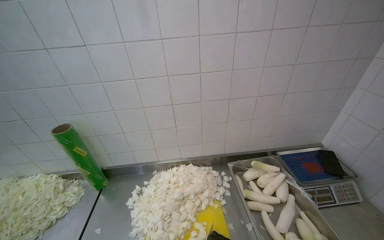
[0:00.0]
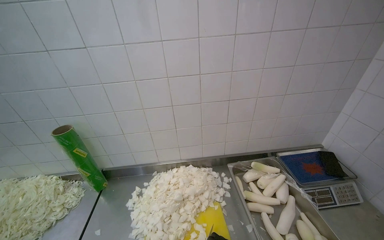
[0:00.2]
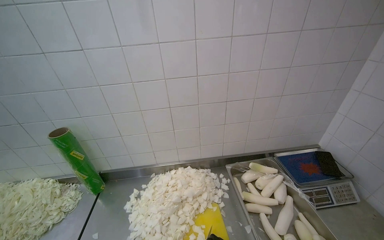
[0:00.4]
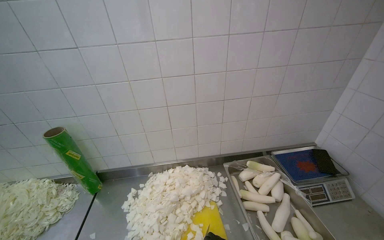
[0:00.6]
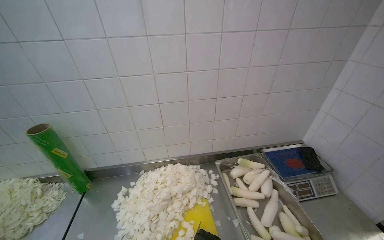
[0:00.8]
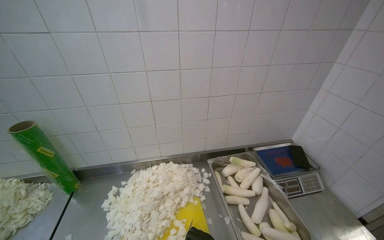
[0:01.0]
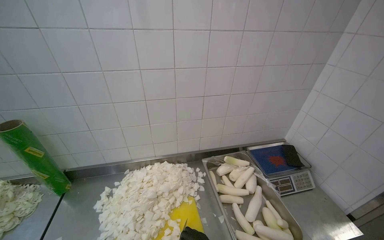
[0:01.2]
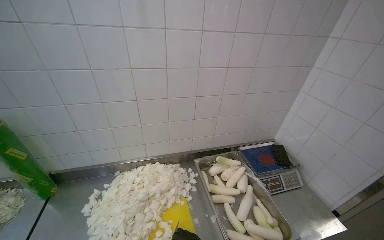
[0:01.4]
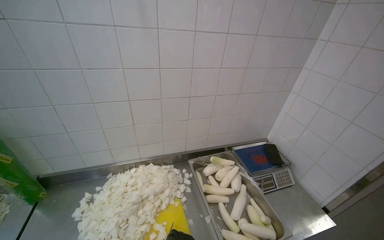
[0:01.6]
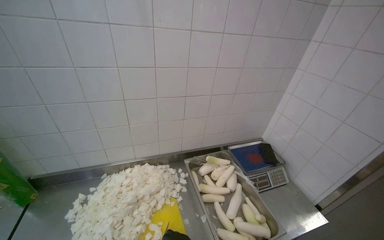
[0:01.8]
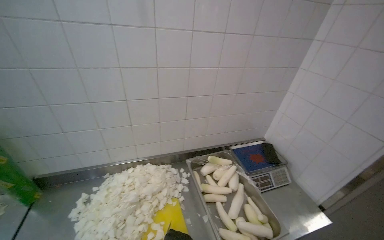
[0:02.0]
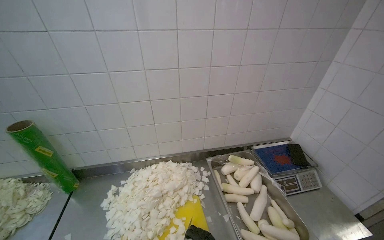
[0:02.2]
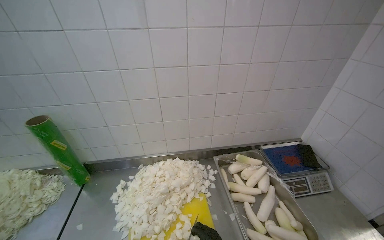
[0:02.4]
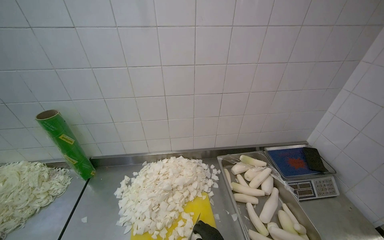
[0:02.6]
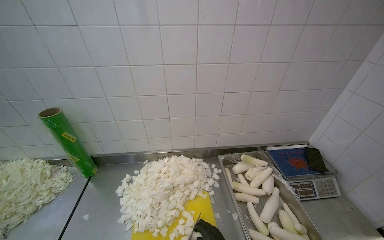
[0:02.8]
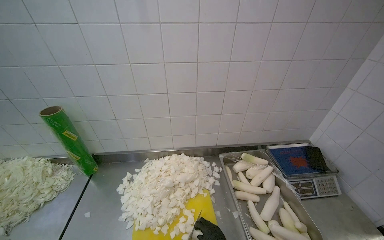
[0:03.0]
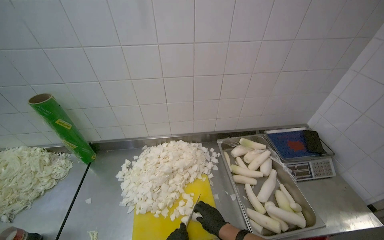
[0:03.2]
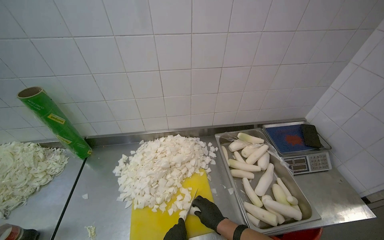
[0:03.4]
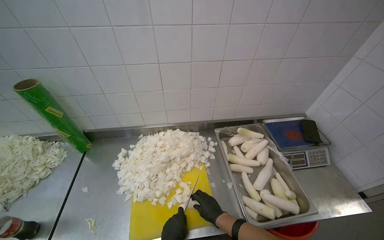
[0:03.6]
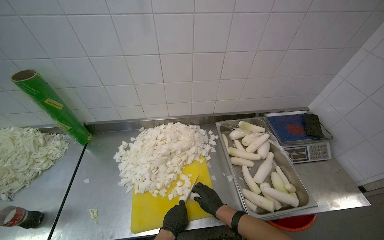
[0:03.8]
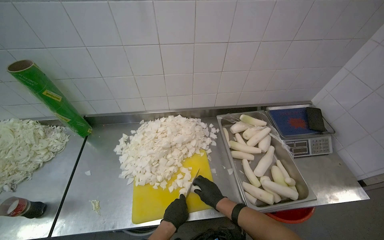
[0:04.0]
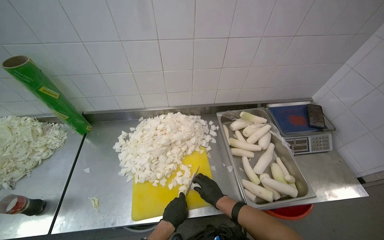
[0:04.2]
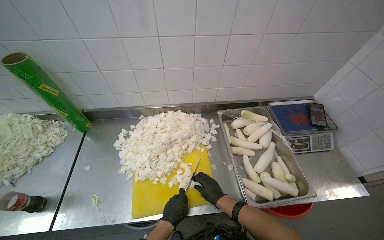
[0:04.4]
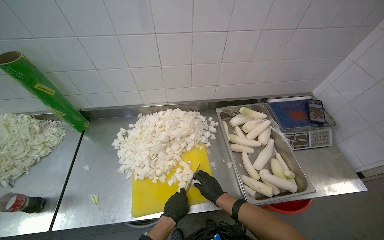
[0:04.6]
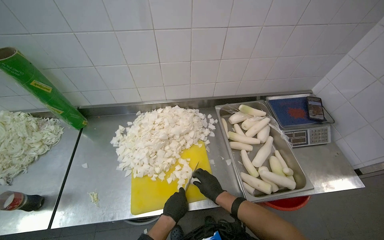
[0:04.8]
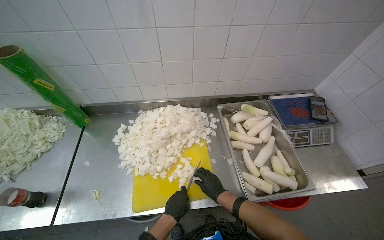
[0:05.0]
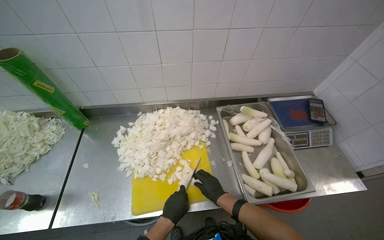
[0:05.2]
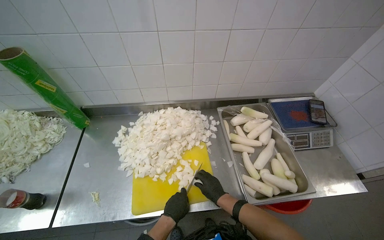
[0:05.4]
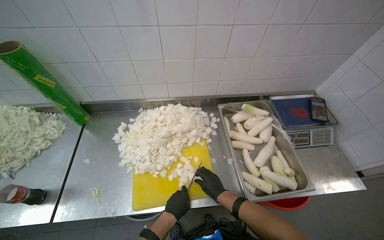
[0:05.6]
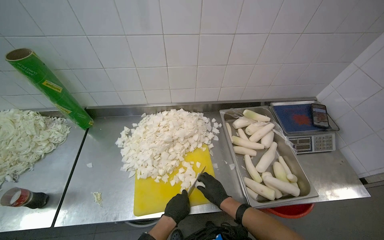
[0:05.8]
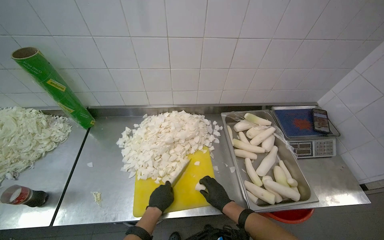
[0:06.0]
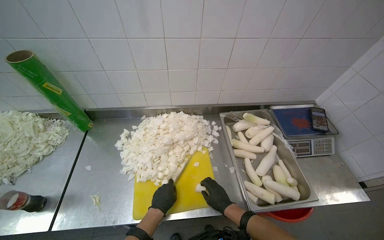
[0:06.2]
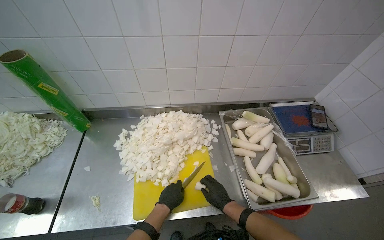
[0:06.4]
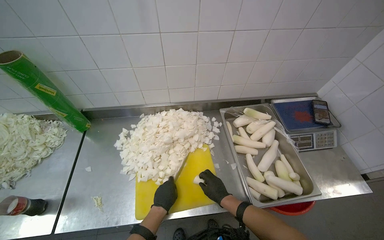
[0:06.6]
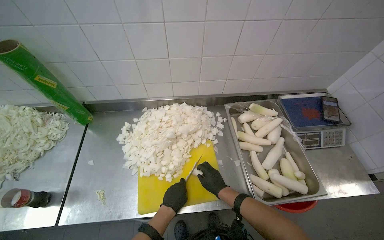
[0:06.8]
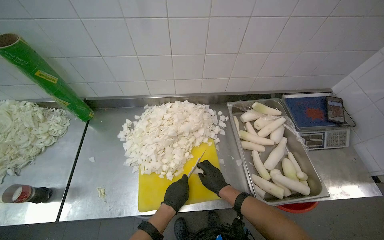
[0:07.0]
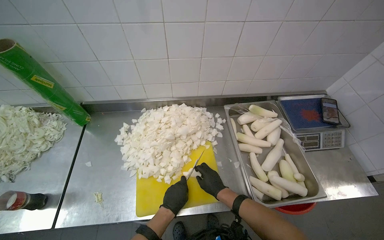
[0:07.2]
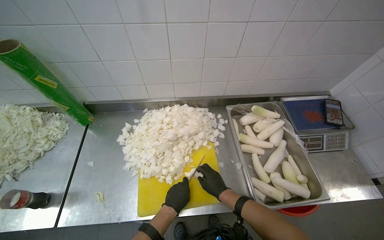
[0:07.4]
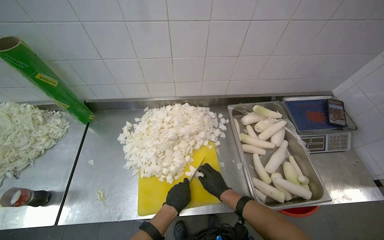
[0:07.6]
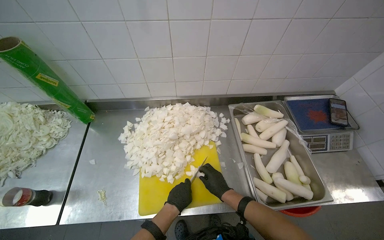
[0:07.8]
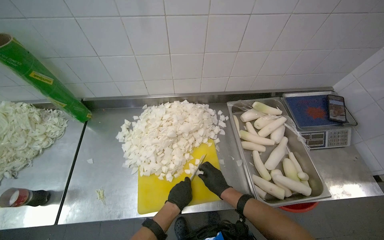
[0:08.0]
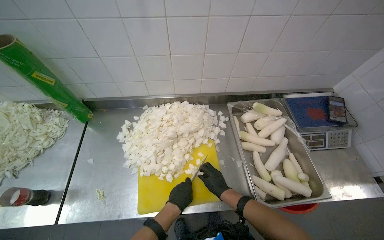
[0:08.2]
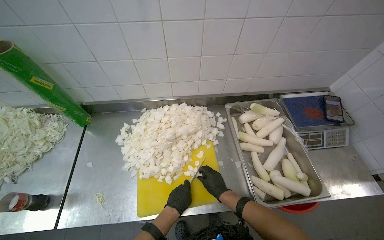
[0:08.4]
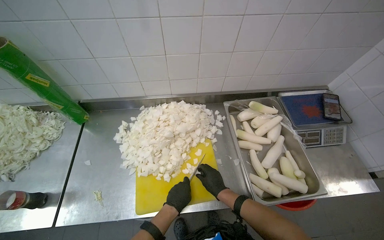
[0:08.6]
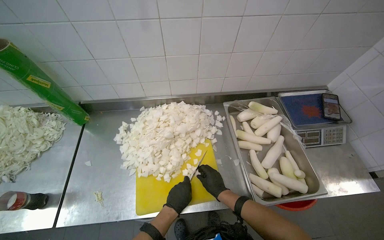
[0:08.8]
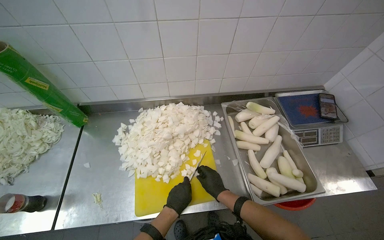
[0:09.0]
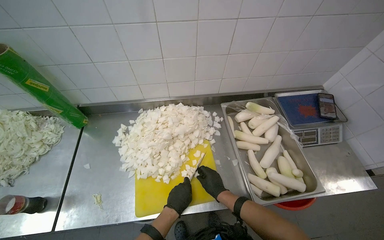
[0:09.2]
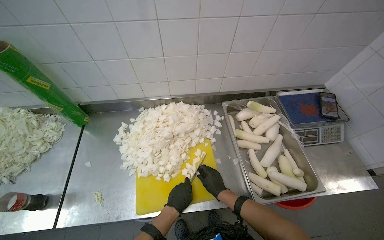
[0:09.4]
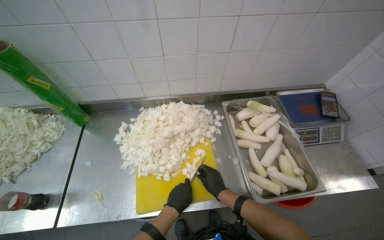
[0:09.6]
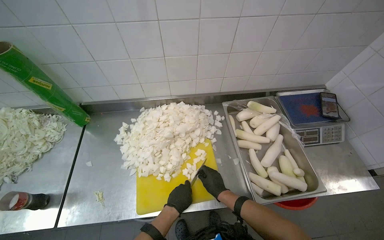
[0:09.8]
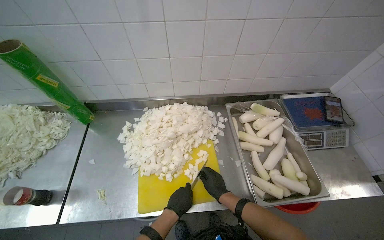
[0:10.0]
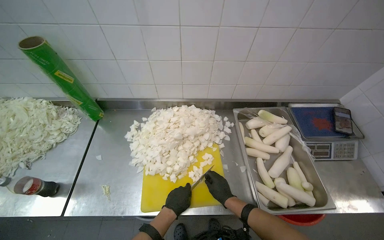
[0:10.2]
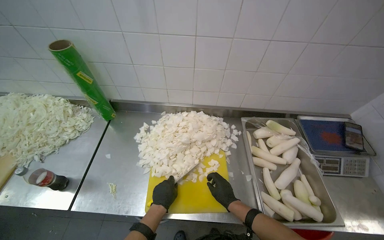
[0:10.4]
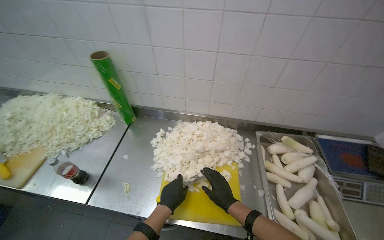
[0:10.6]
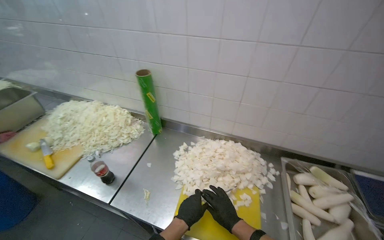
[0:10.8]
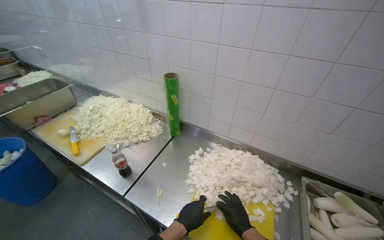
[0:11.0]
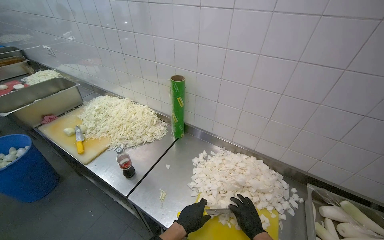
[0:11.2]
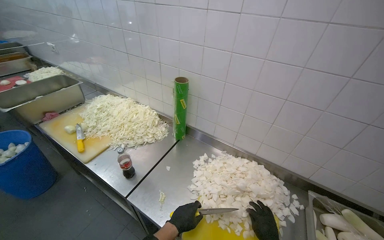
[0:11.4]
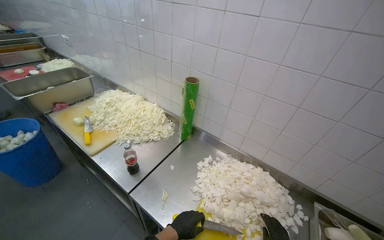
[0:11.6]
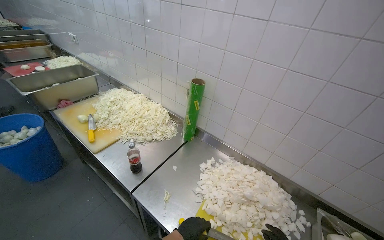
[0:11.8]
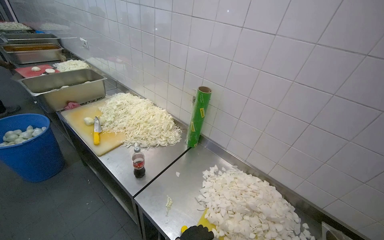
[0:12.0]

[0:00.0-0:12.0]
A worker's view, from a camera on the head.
Job: preparing food.
The whole recording: Chopping white radishes. The worker chops white radishes into small pieces on a yellow cutting board.
0:03.0 to 0:04.4: The view tilts roughly 15 degrees downward.
0:04.4 to 0:09.0: The hands make small movements and keep their place.
0:09.0 to 0:10.4: The left hand shifts approximately 10 cm to the left.
0:10.4 to 0:12.0: The head rotates about 35 degrees to the left. The view tilts about 20 degrees upward.

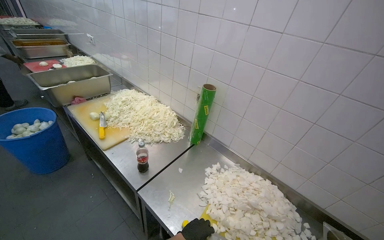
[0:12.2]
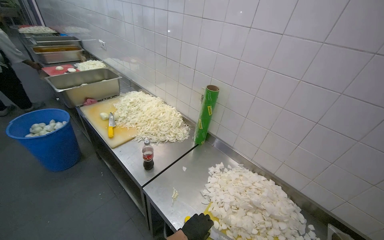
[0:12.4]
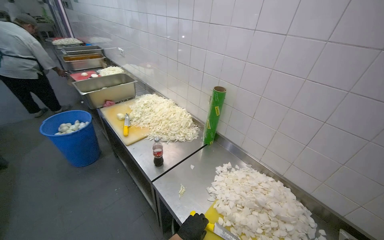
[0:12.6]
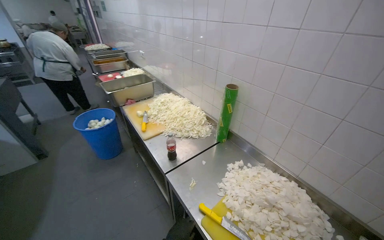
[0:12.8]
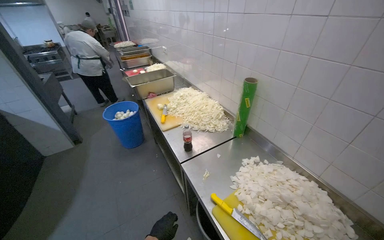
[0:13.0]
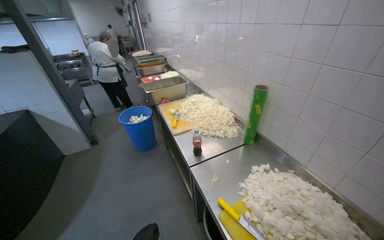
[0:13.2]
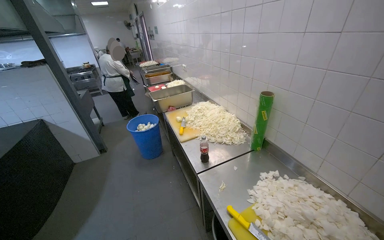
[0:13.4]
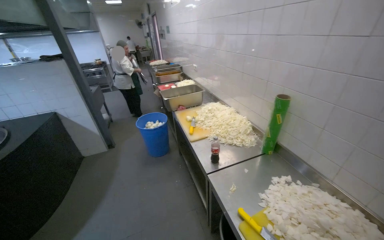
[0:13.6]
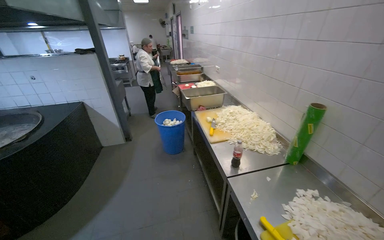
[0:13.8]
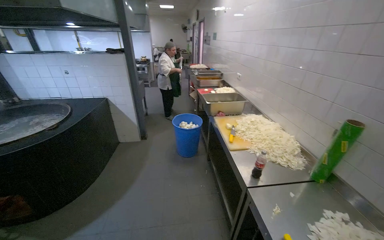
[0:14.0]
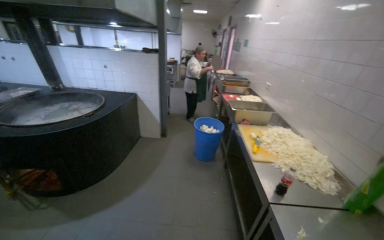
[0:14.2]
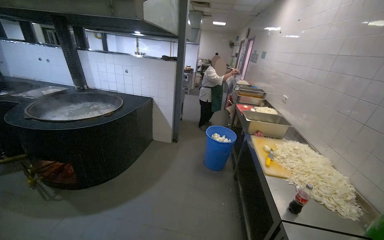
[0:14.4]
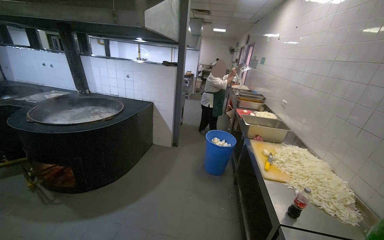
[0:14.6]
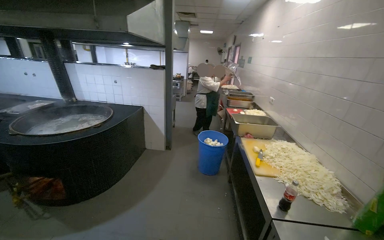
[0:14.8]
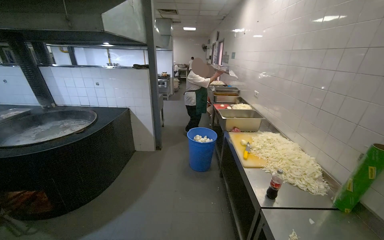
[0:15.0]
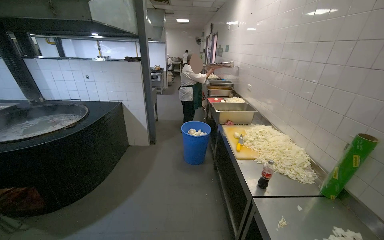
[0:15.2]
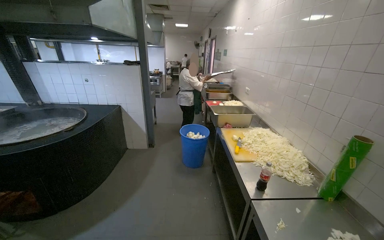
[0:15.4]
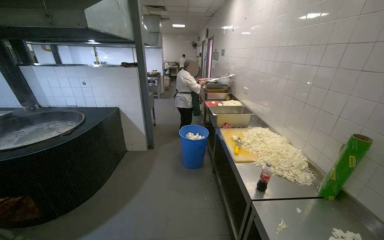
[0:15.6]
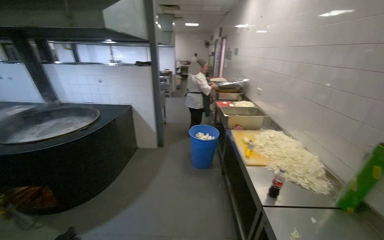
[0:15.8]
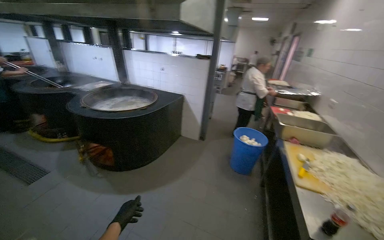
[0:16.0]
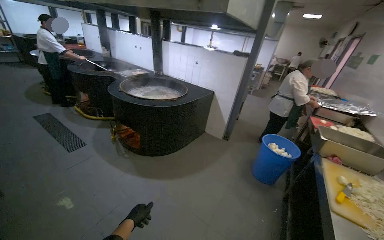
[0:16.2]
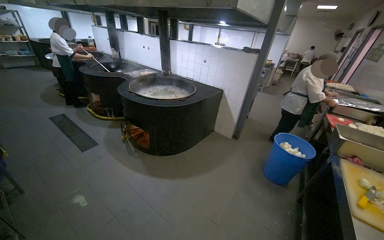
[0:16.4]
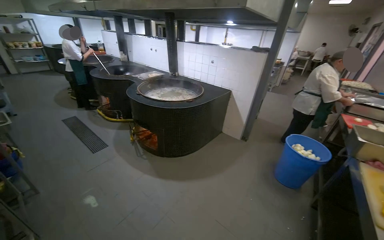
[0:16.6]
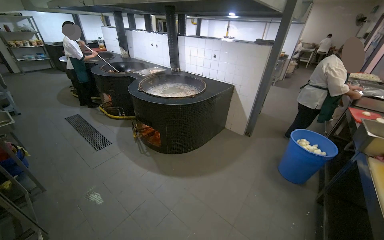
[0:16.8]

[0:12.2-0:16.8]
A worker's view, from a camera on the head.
Job: preparing food.
The whole recording: Chopping white radishes. The worker chops white radishes into small pieces on a yellow cutting board.
0:12.2 to 0:13.8: The wearer looks roughly 40 degrees further to the left.
0:15.2 to 0:16.8: The wearer's head swings about 40 degrees to the left.

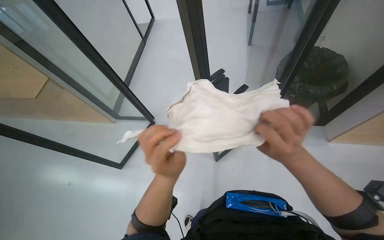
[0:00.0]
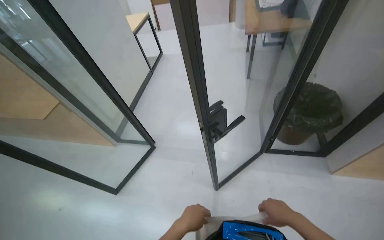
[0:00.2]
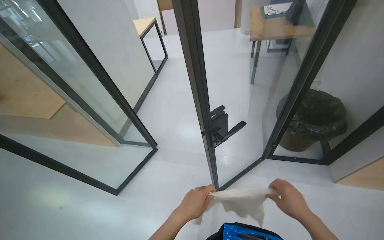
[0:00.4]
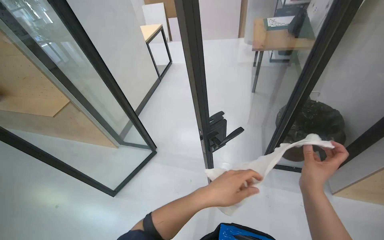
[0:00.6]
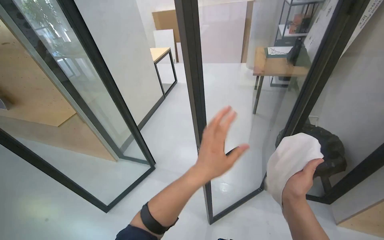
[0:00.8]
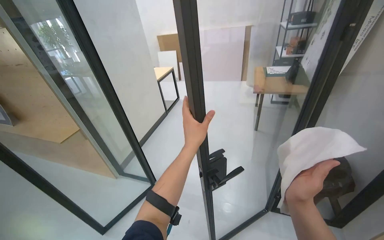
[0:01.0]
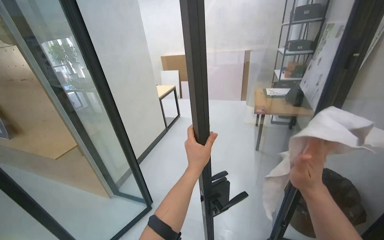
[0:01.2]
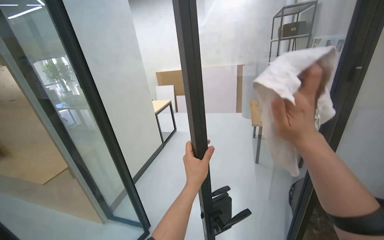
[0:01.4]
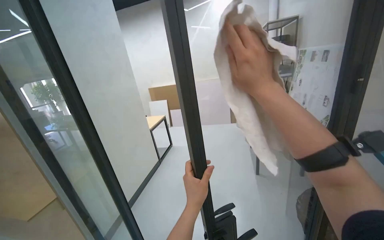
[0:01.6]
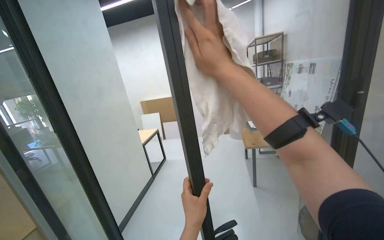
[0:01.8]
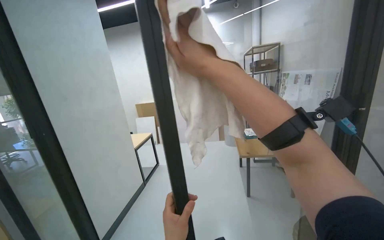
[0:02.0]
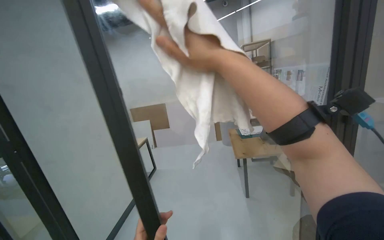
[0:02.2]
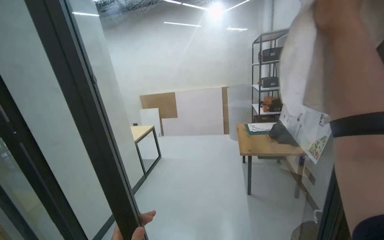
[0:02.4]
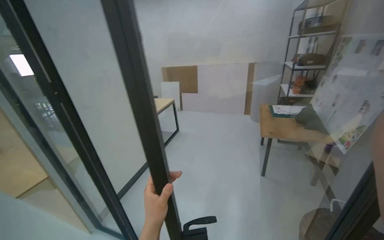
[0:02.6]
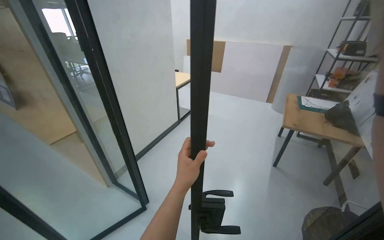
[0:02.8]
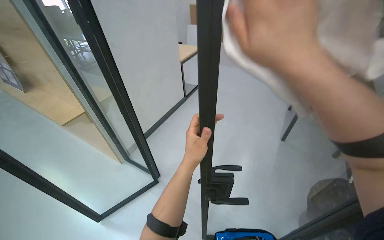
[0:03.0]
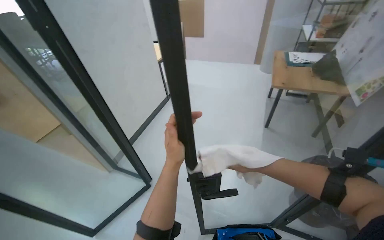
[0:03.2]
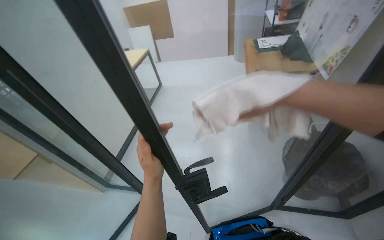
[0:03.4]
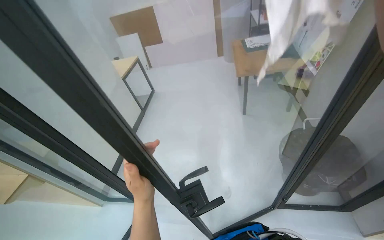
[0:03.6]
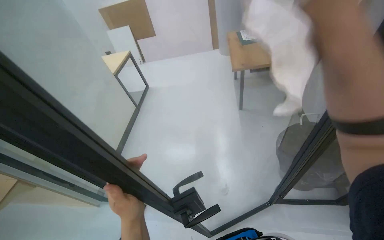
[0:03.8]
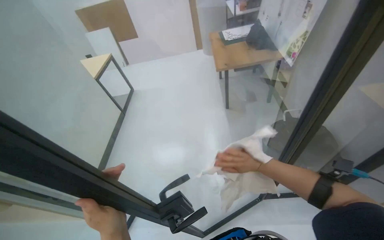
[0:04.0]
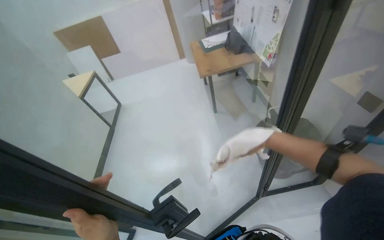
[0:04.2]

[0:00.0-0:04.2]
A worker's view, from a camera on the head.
Job: wiping surfaces.
The whole recording: Wiping glass door and frame. The worker wipes the glass door and its frame with a white cloth.
0:00.0 to 0:01.4: The view tilts approximately 35 degrees upward. The right hand goes down the picture and returns, some 10 cm each way. Meanwhile the left hand goes down the picture and returns, some 15 cm each way.
0:02.8 to 0:04.2: The wearer looks some 40 degrees further to the right.
